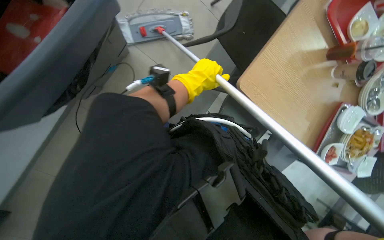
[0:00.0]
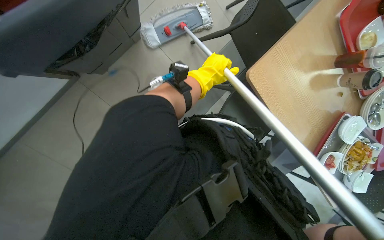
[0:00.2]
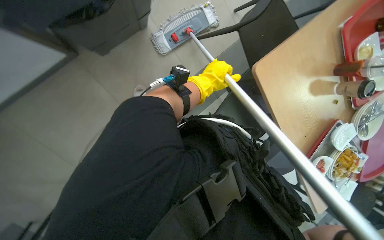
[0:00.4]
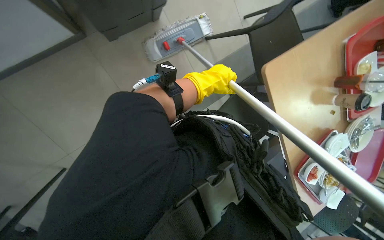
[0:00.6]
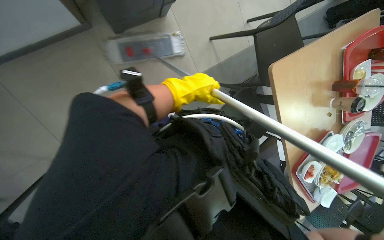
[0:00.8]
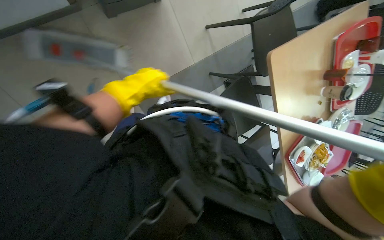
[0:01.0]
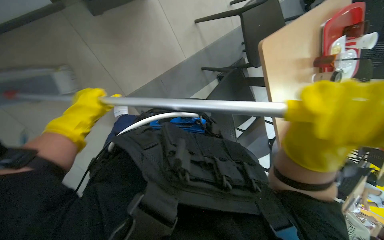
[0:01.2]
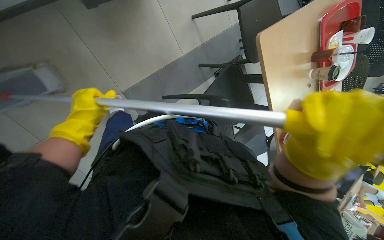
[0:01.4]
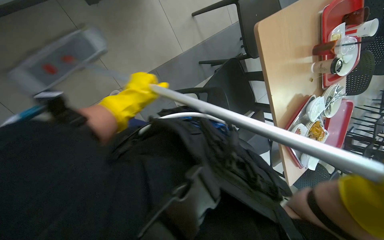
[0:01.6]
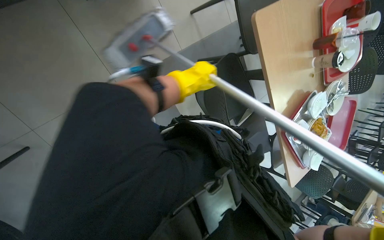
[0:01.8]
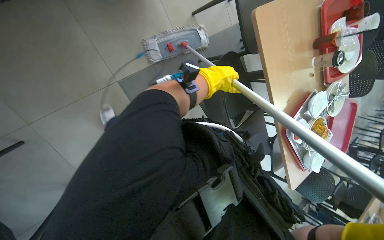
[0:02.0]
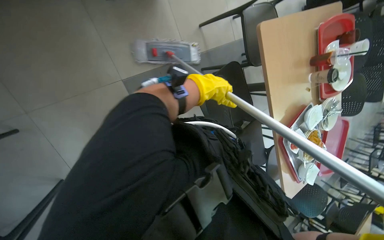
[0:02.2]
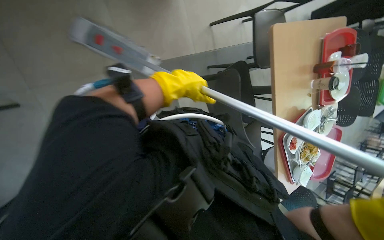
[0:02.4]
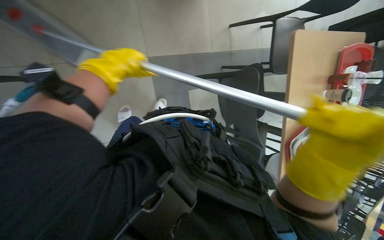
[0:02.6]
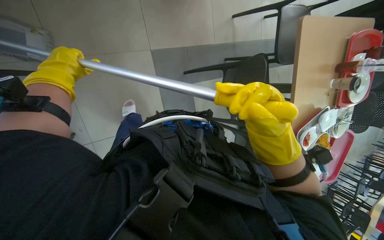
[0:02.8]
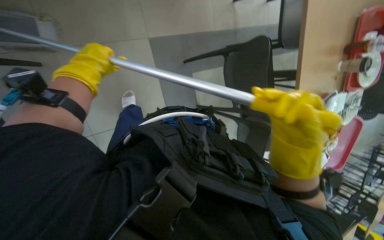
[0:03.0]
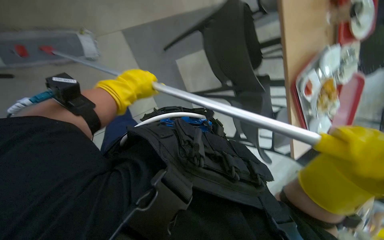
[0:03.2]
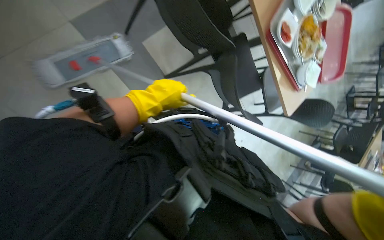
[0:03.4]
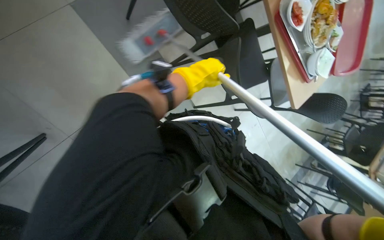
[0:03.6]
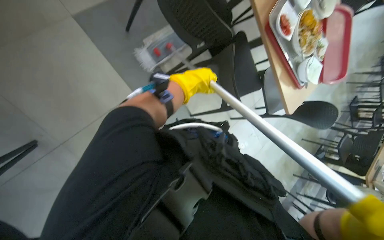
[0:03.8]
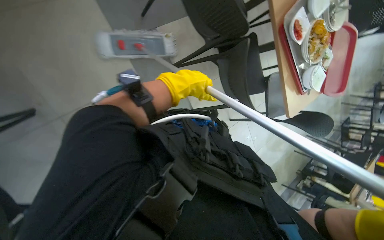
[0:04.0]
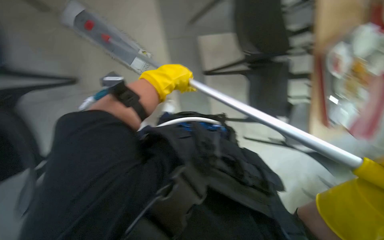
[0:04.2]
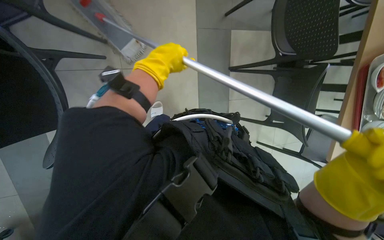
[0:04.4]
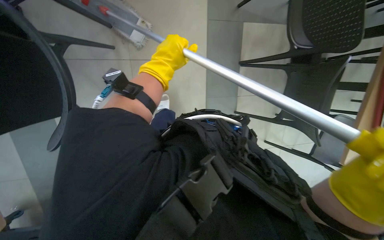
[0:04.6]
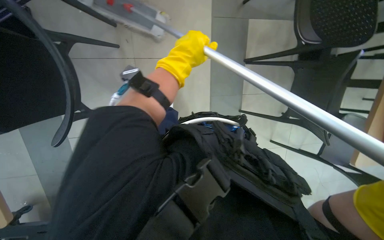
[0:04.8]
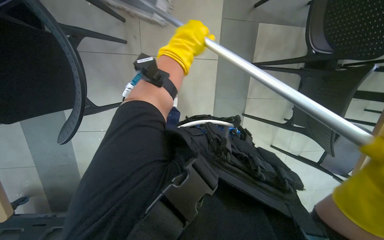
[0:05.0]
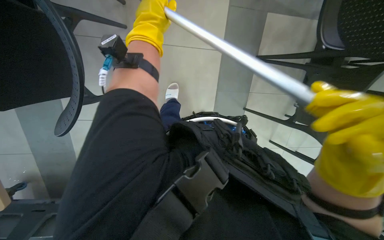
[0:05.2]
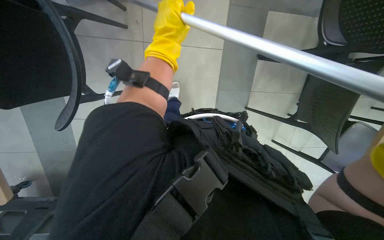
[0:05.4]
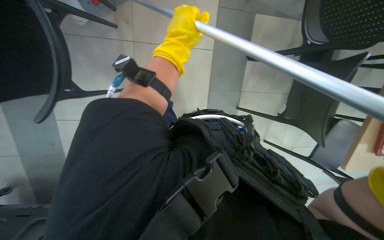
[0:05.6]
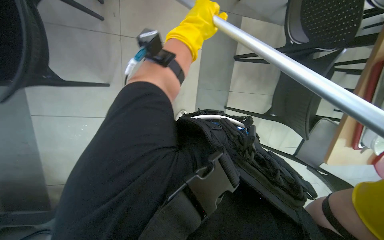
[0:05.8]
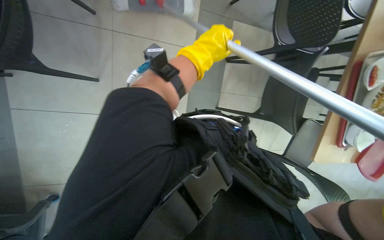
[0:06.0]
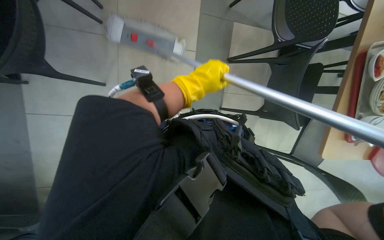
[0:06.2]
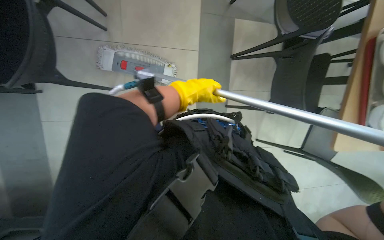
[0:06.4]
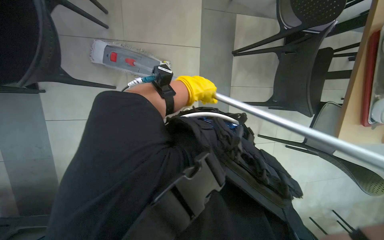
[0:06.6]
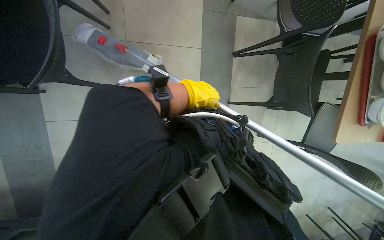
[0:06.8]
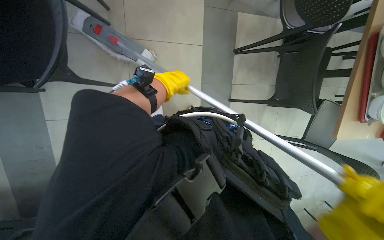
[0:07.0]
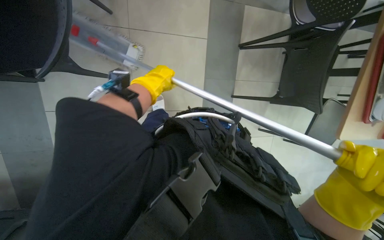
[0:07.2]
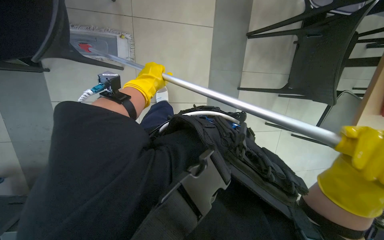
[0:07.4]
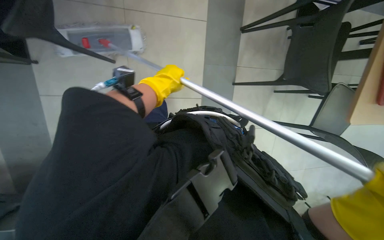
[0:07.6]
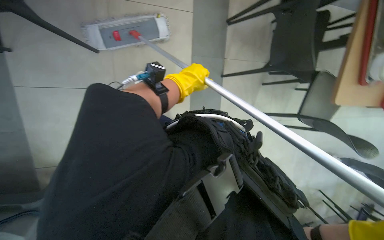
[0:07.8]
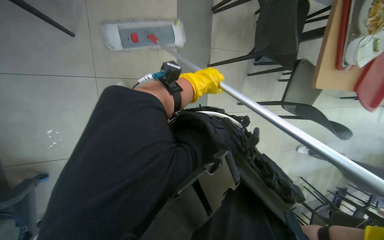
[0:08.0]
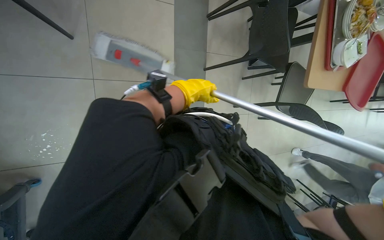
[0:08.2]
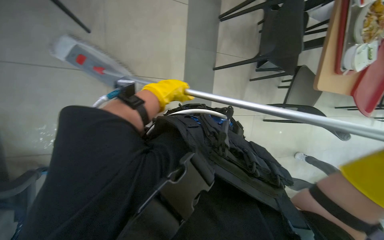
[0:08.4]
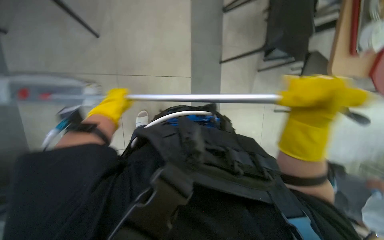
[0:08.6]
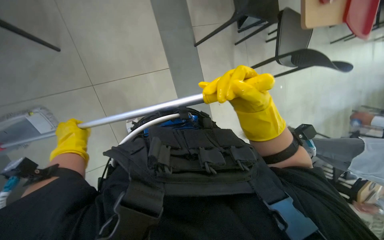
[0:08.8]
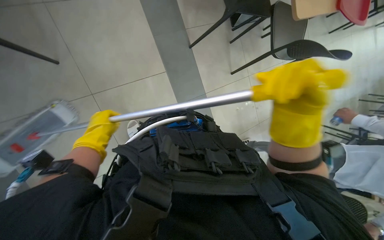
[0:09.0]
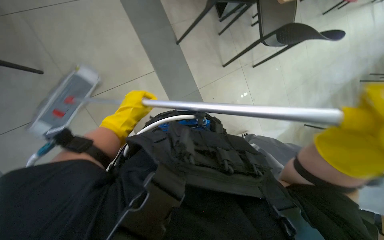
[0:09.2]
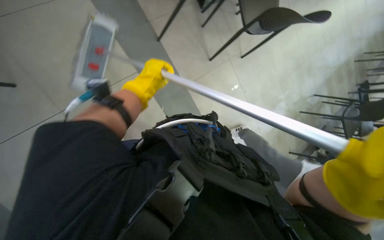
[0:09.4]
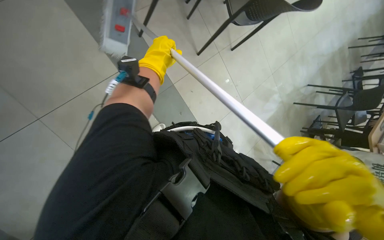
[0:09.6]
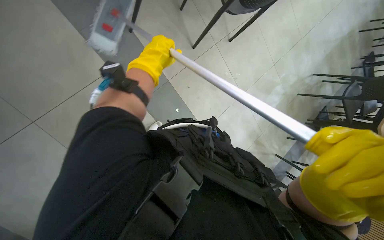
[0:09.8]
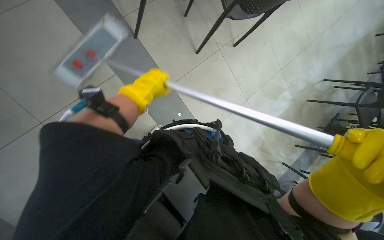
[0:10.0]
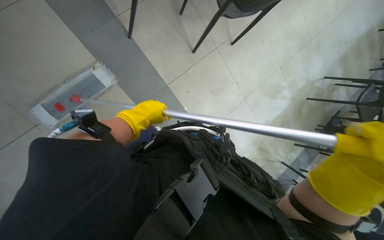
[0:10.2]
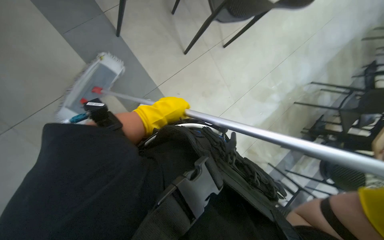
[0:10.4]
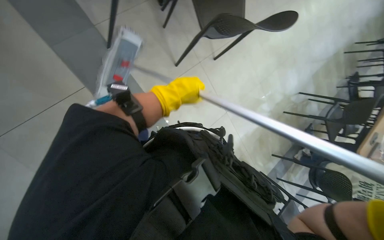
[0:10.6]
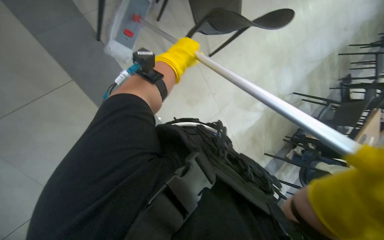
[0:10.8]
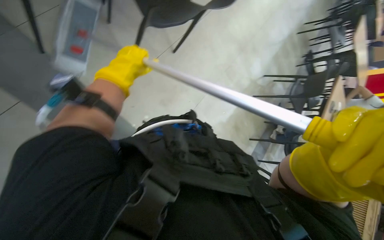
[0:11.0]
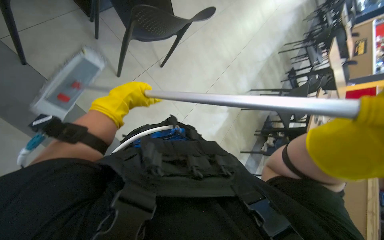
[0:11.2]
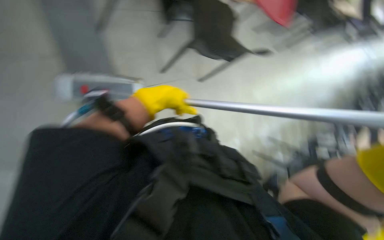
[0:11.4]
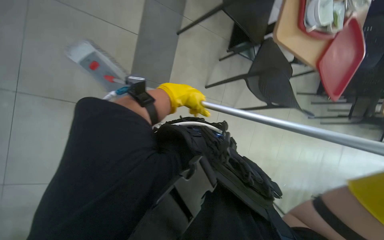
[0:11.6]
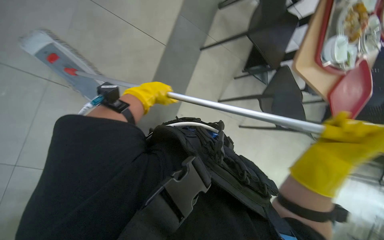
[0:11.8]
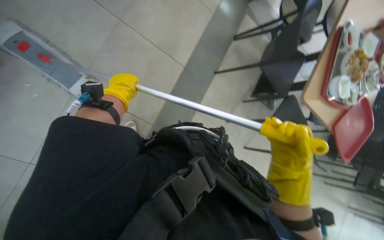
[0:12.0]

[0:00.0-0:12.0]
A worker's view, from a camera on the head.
Job: mopping floor.
The whole recording: Mopping the floor. The worker mops the floor with a flat mop, pausing to rinse and wring the mop head.
0:00.0 to 0:01.6: The left hand is displaced to the left and down the picture by roughly 30 cm.
0:01.6 to 0:03.0: The left hand moves roughly 30 cm to the right and comes back.
0:03.0 to 0:04.4: The left hand goes about 15 cm to the right.
0:06.0 to 0:07.6: The left hand moves to the left, farther from the camera and down the picture, roughly 25 cm.
0:07.6 to 0:09.0: The left hand heads down the picture, covering some 15 cm.
0:09.0 to 0:10.4: The left hand goes roughly 60 cm to the right and up the picture.
0:10.4 to 0:12.0: The view tilts about 20 degrees upward.

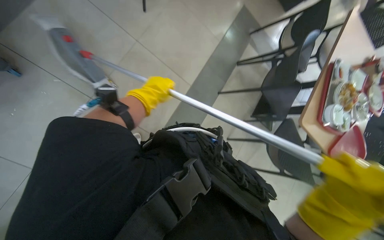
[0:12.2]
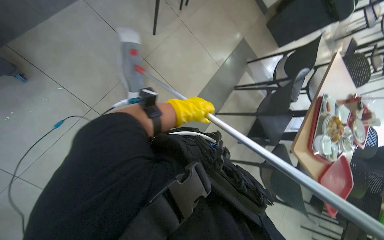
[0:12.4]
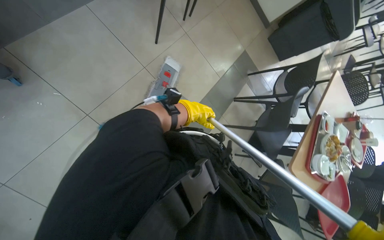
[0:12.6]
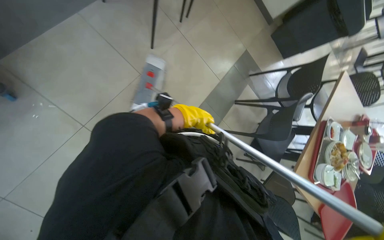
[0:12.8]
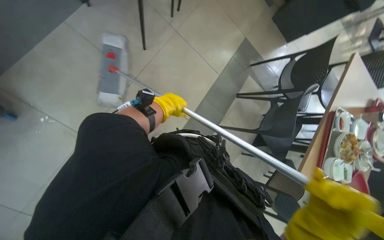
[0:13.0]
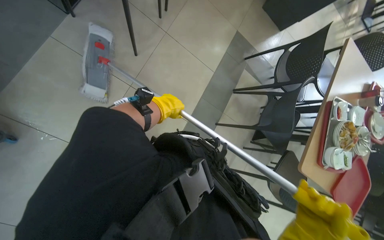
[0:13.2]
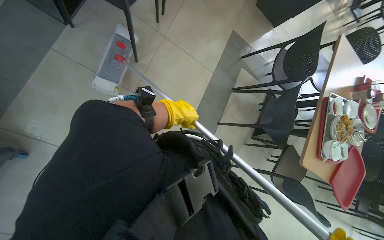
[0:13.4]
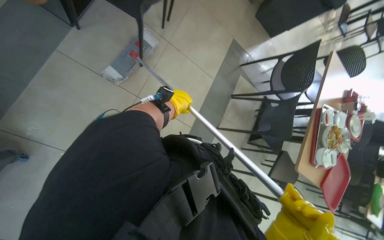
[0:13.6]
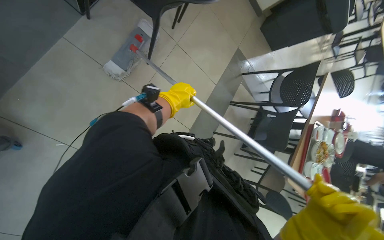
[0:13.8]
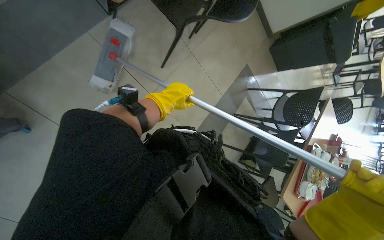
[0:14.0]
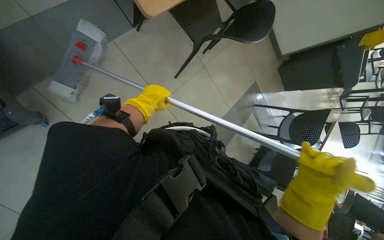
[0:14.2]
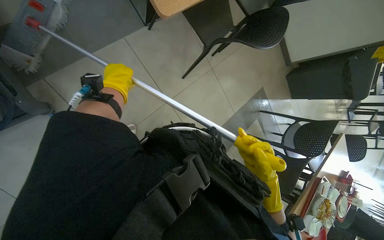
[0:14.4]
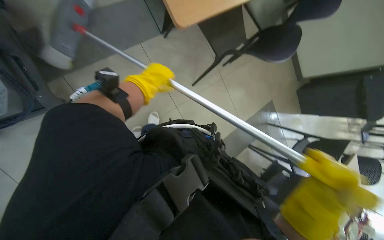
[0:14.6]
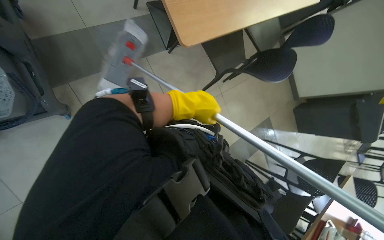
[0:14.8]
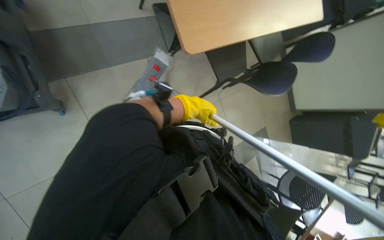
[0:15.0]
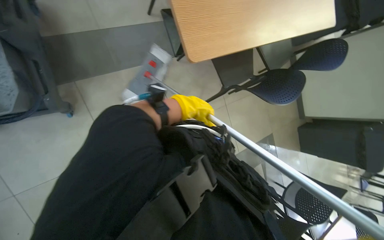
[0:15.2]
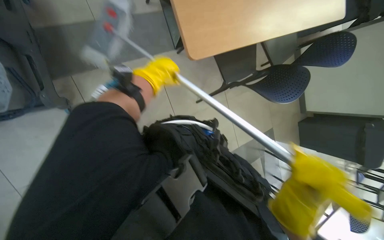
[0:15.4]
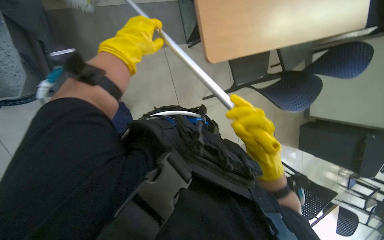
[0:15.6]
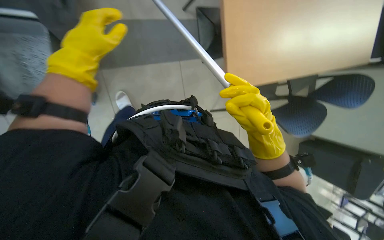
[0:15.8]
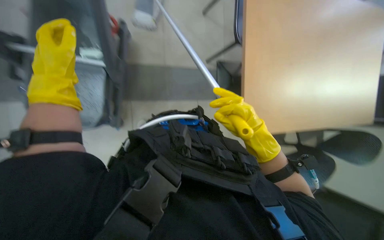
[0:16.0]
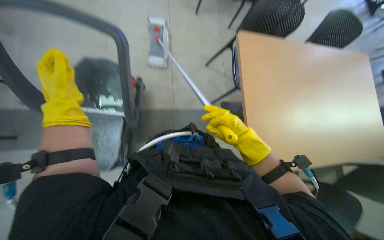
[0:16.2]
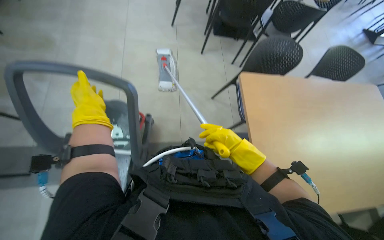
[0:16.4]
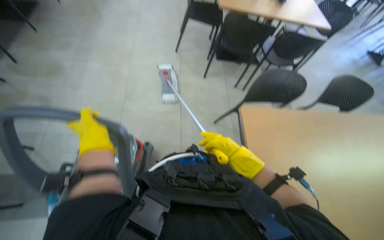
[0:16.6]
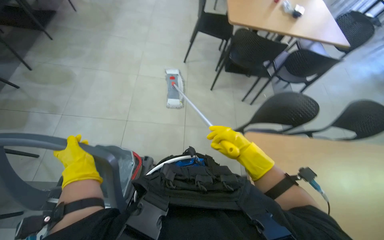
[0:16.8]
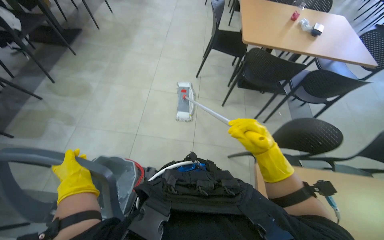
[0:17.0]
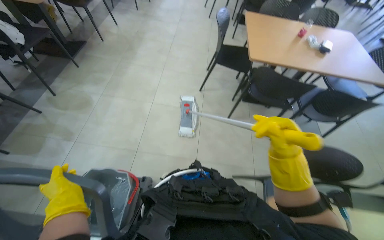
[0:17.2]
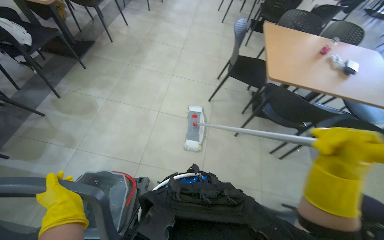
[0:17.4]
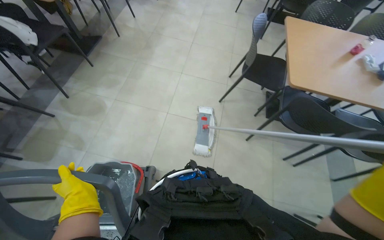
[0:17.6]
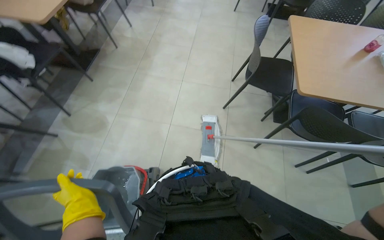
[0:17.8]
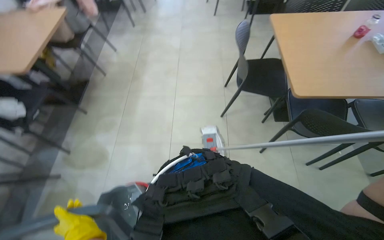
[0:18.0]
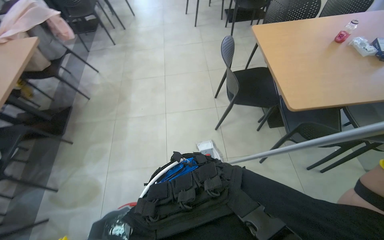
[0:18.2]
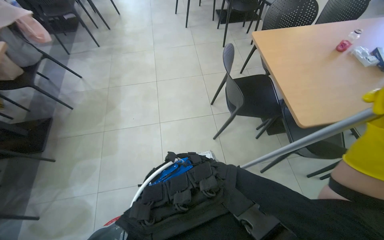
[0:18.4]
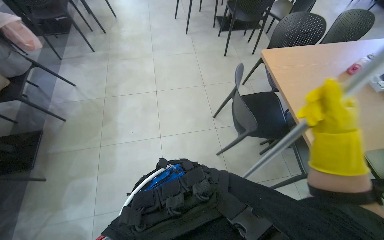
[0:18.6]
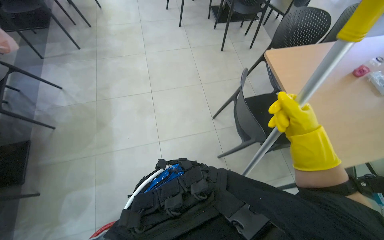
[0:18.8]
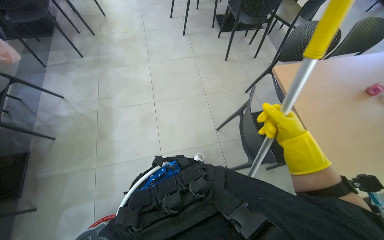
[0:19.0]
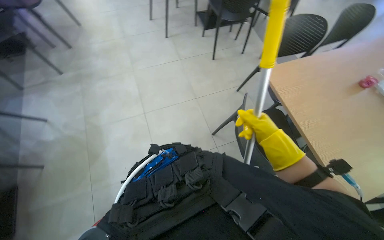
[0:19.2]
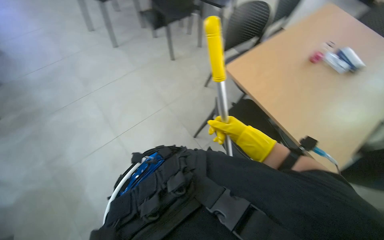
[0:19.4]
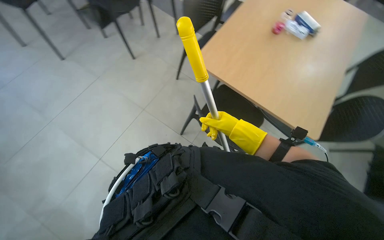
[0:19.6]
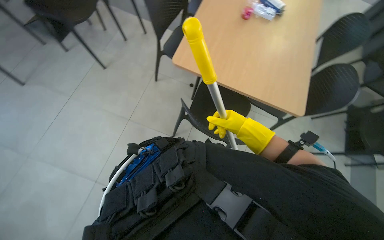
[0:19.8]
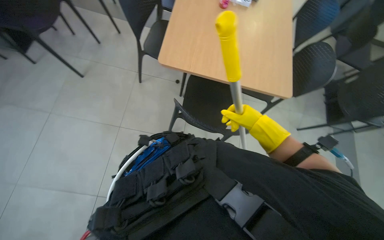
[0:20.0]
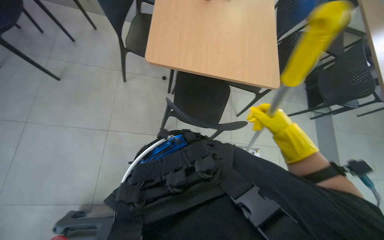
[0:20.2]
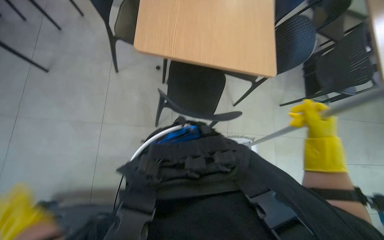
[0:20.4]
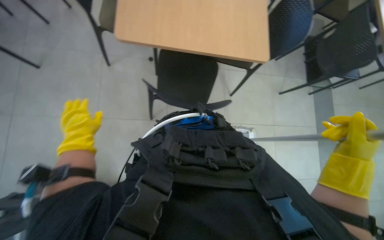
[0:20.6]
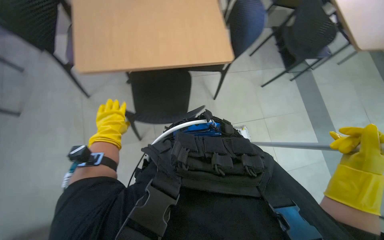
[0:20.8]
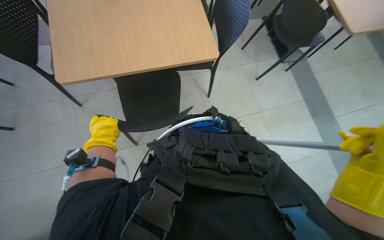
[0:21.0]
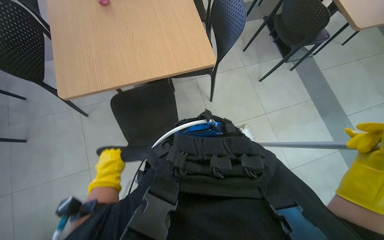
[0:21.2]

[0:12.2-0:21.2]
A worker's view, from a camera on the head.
Job: mopping floor.
The whole recording: Mopping the floor. The worker mops the floor with a flat mop, pausing to rinse and wring the mop head.
0:13.8 to 0:15.2: The wearer looks some 15 degrees further upward. The scene rotates clockwise by some 30 degrees. The left hand moves roughly 30 cm to the left and comes back.
0:15.2 to 0:16.6: The left hand goes roughly 35 cm to the left.
0:16.6 to 0:18.2: The camera travels approximately 80 cm. The wearer looks roughly 15 degrees further upward.
0:18.2 to 0:19.8: The camera travels some 80 cm. The head turns to the right by approximately 40 degrees.
0:19.8 to 0:21.2: The scene rotates counterclockwise by about 40 degrees. The right hand is displaced to the right and down the picture by roughly 50 cm.
